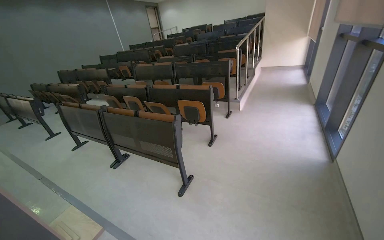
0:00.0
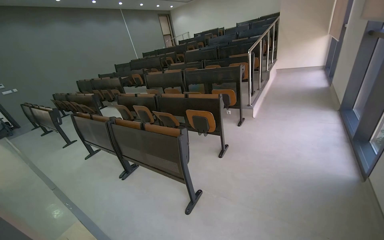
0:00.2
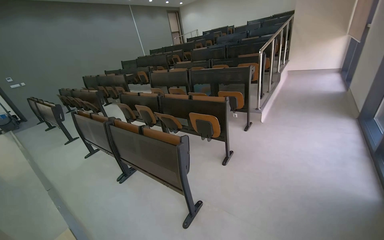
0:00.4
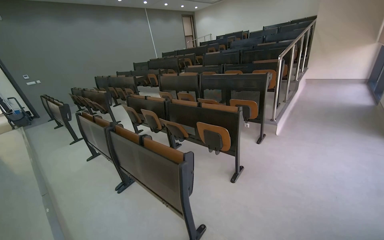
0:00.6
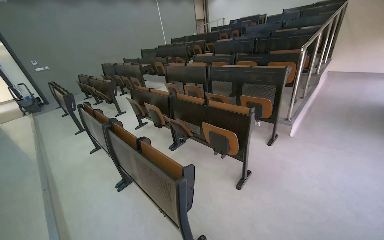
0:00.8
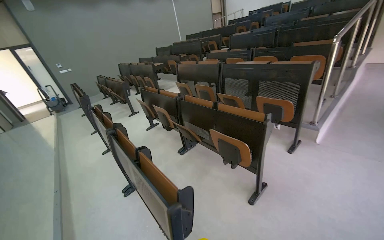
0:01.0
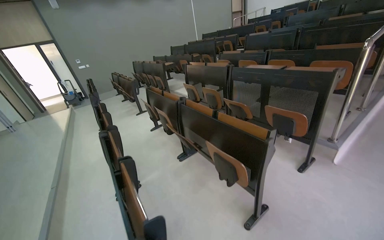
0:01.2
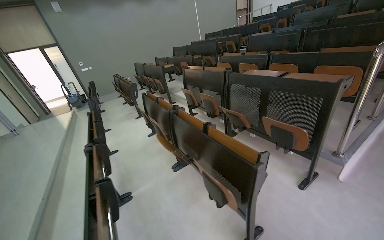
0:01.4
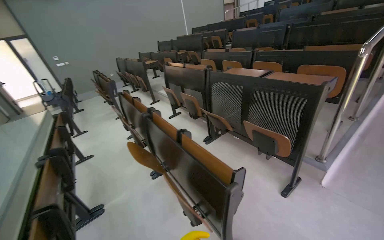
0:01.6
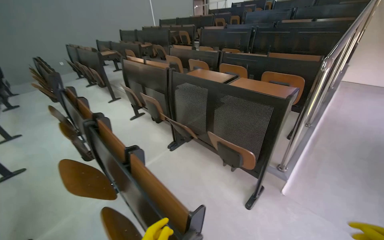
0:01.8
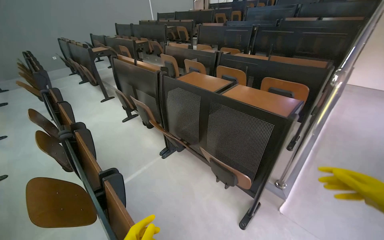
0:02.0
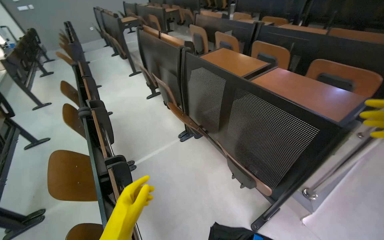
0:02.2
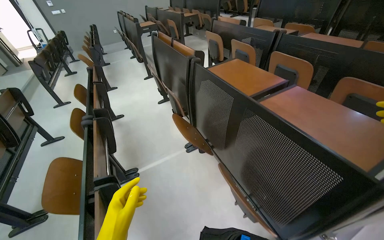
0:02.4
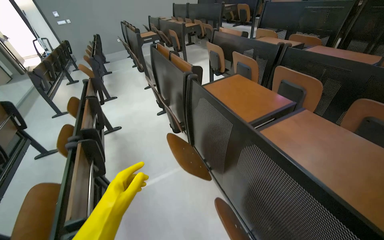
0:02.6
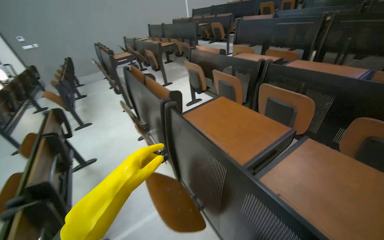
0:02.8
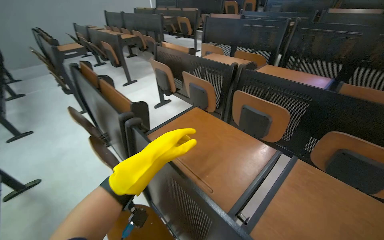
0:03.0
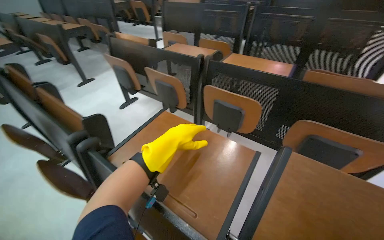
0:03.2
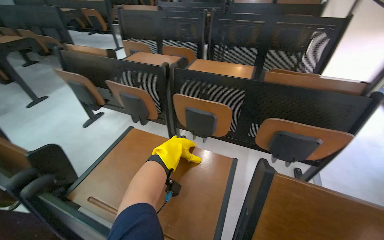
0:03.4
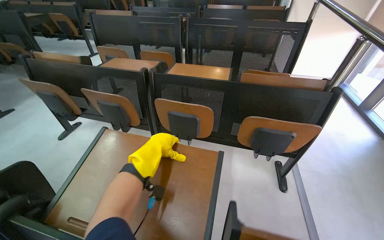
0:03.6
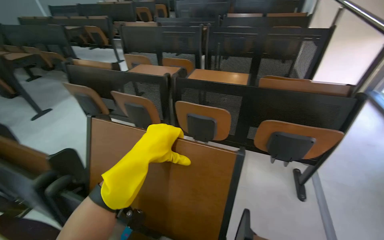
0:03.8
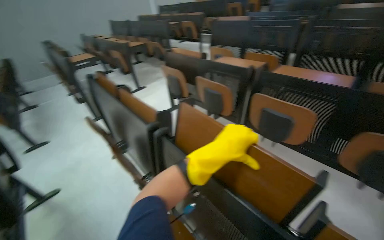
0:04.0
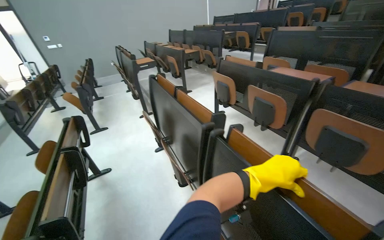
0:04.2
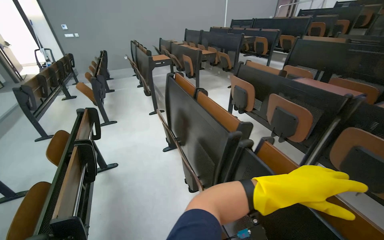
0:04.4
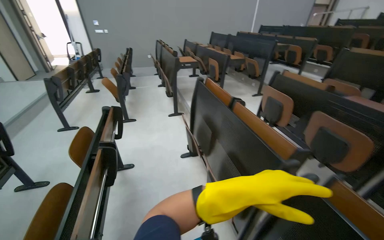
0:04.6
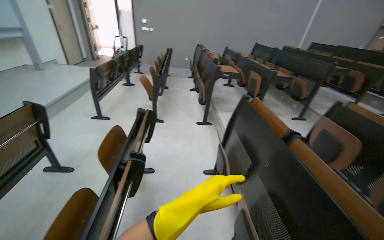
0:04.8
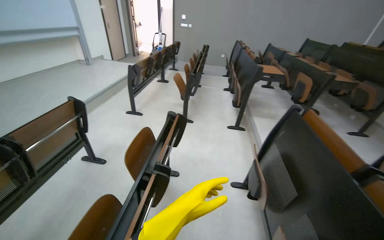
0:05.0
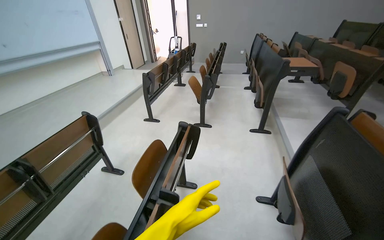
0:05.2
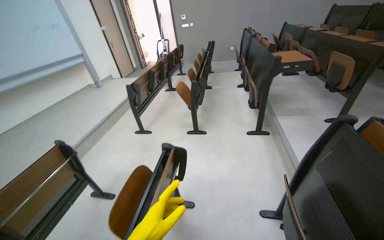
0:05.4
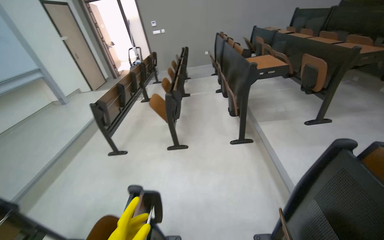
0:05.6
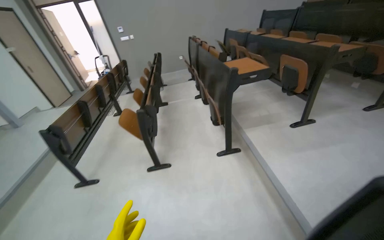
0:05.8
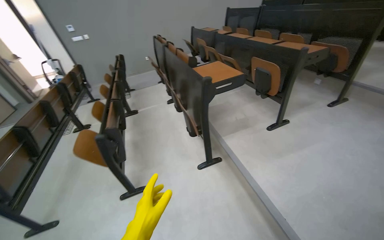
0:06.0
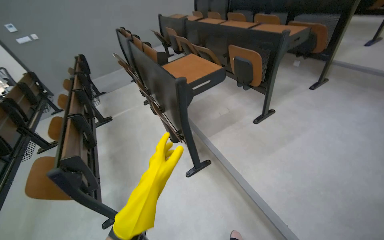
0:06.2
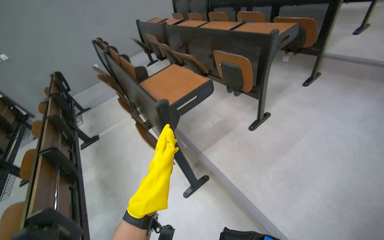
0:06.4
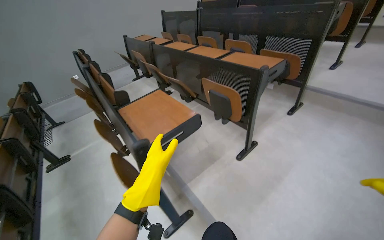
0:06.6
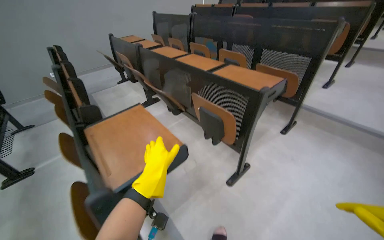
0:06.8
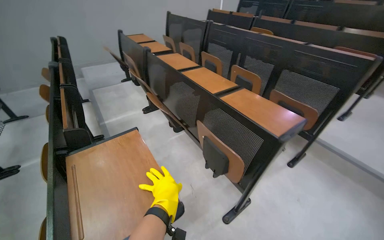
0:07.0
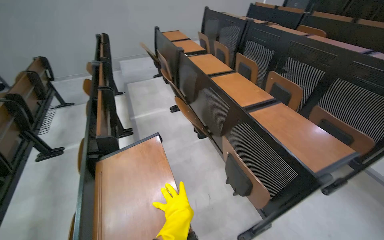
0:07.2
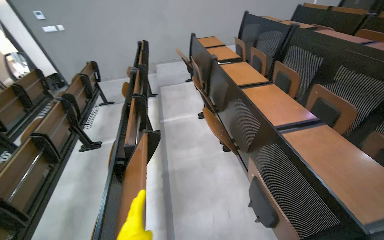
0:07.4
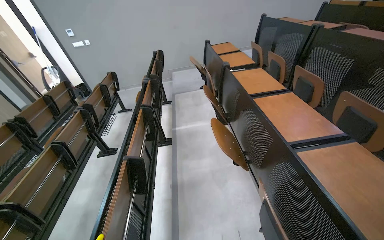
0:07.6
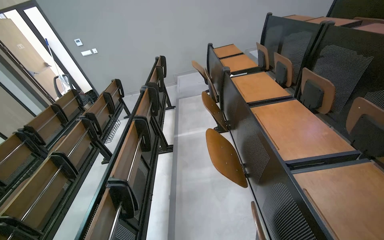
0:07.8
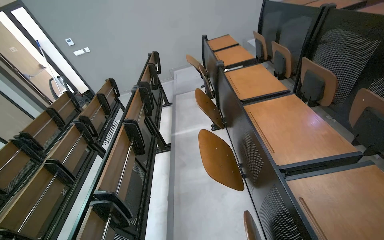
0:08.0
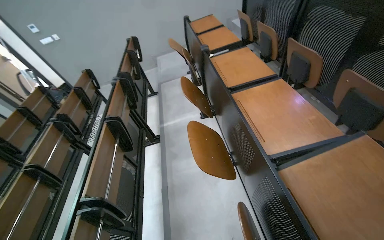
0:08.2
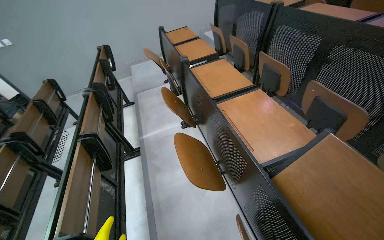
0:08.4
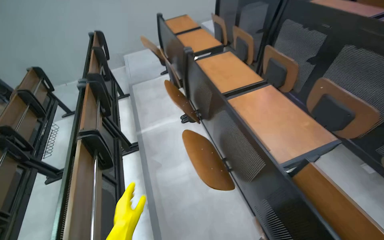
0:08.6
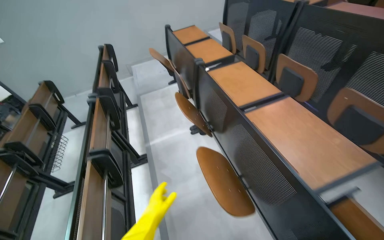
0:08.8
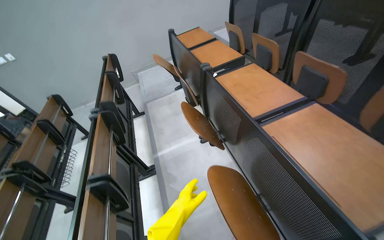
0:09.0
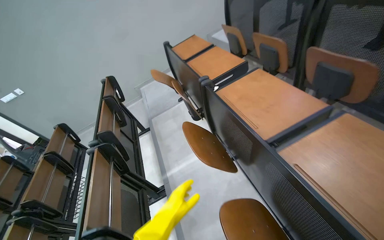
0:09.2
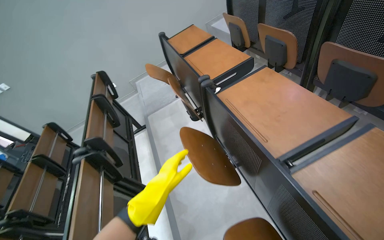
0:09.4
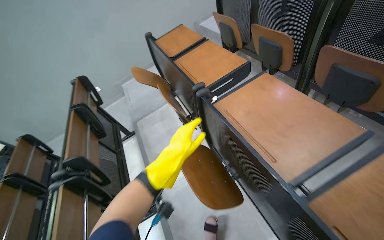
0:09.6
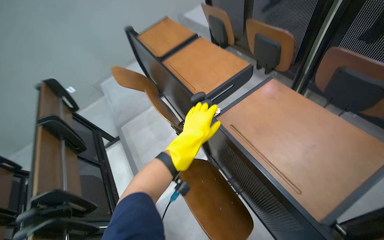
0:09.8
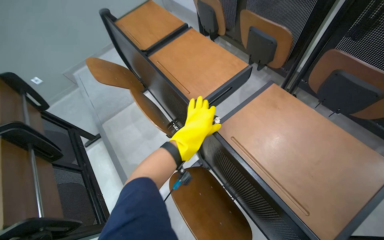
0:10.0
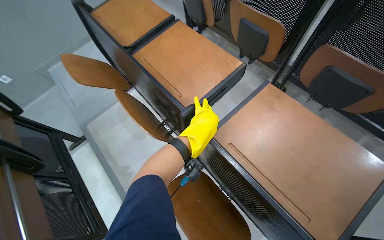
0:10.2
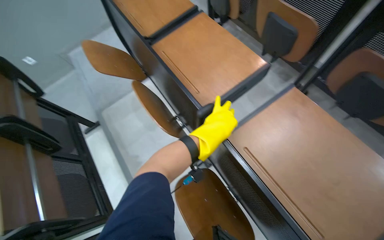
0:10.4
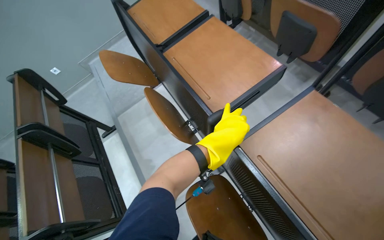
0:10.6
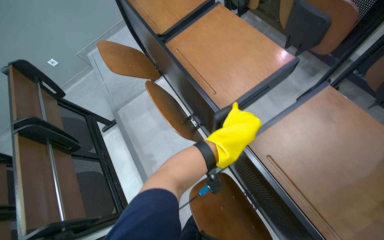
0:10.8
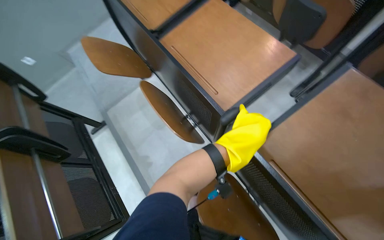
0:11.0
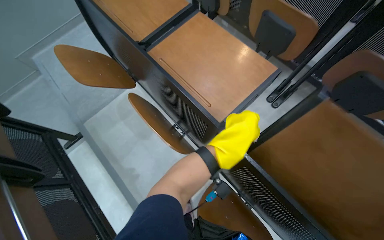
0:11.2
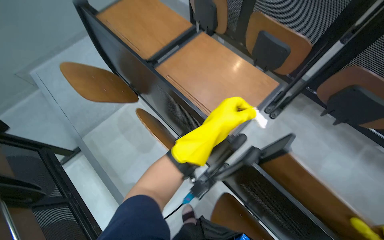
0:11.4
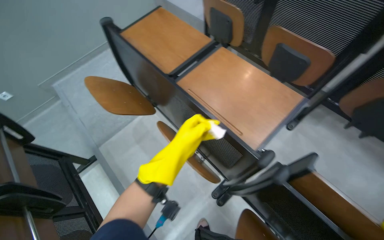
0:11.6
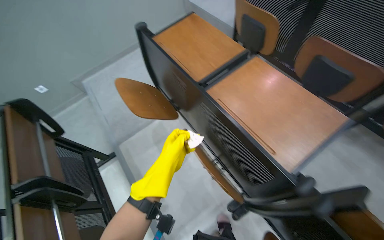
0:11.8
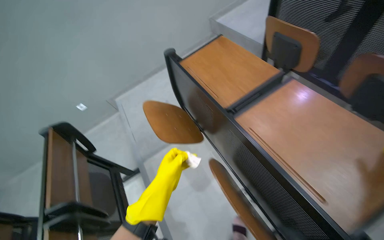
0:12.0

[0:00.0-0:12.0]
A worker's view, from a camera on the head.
Job: preparing cleaning supplies.
The whole recording: Organizing and cleaning classroom desks. The worker adjusts and wipes down desks and chairs in the classroom.
0:00.0 to 0:01.6: The camera is carried about 1.5 m. The wearer looks about 25 degrees further to the left.
0:01.6 to 0:03.0: The camera is carried about 1.5 m.
0:03.0 to 0:04.4: The wearer looks roughly 20 degrees further to the left.
0:04.4 to 0:06.0: The camera is carried approximately 1.5 m.
0:06.0 to 0:07.6: The camera is carried roughly 1.5 m.
0:07.6 to 0:09.0: The wearer moves about 60 cm.
0:09.0 to 0:10.4: The head travels about 90 cm. The wearer looks some 15 degrees further to the right. The view tips downward by roughly 15 degrees.
0:10.4 to 0:12.0: The camera travels about 40 cm.

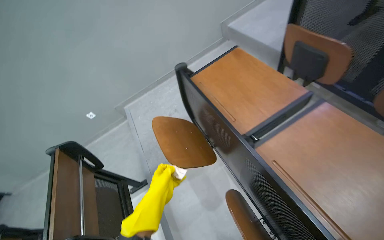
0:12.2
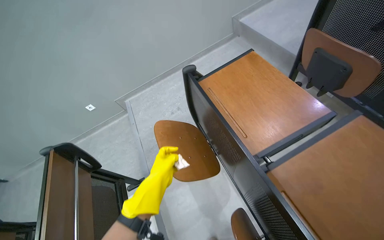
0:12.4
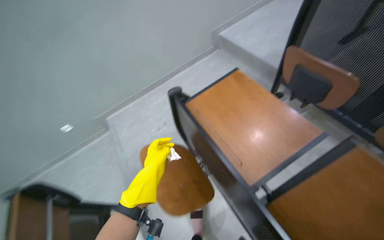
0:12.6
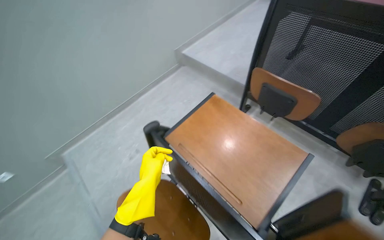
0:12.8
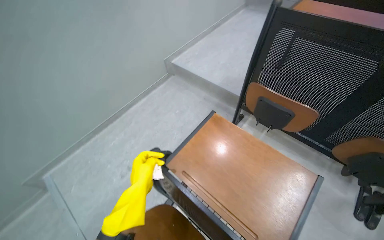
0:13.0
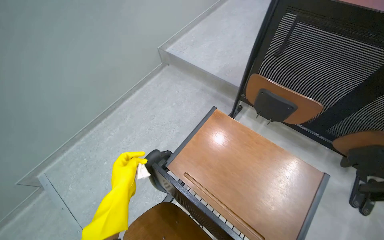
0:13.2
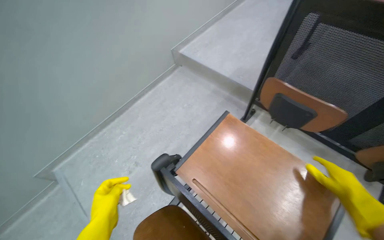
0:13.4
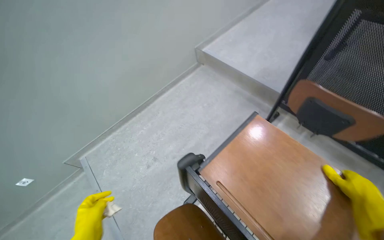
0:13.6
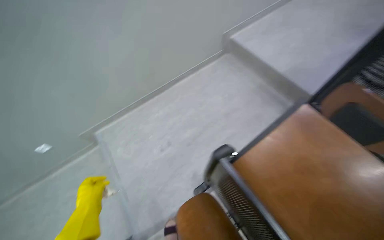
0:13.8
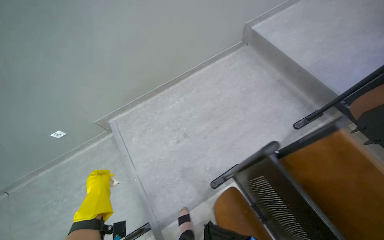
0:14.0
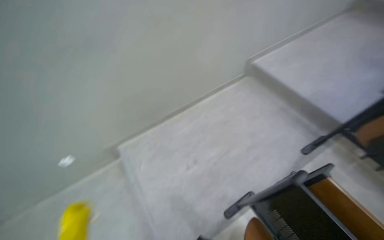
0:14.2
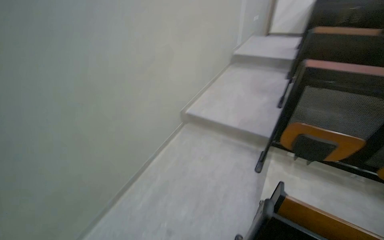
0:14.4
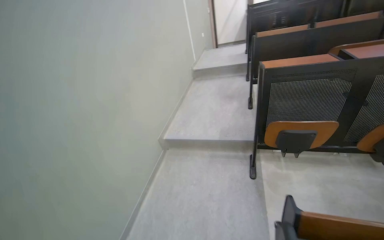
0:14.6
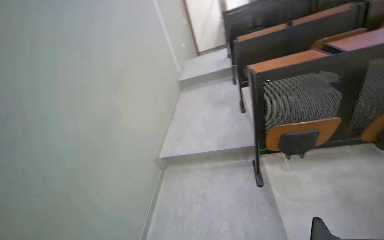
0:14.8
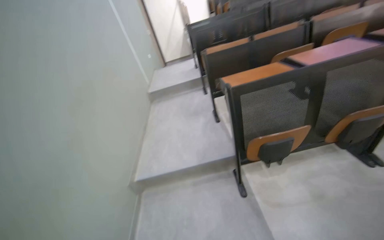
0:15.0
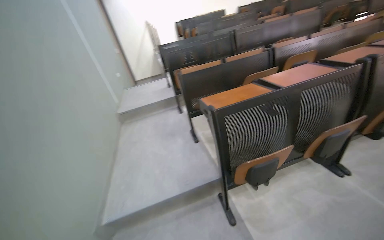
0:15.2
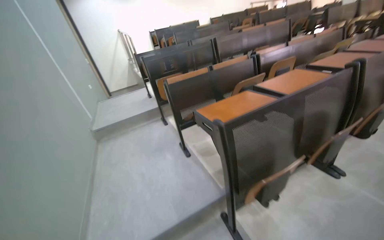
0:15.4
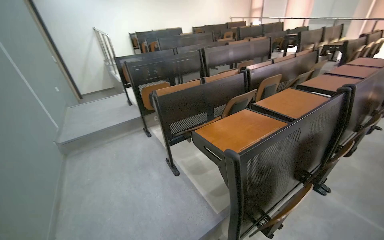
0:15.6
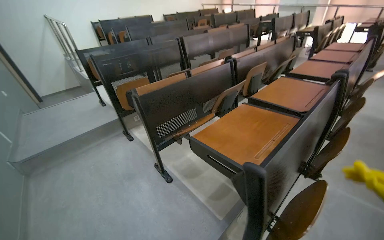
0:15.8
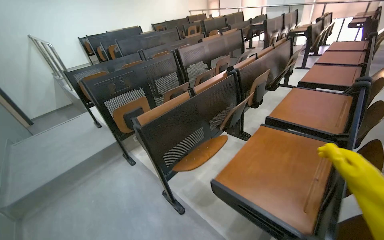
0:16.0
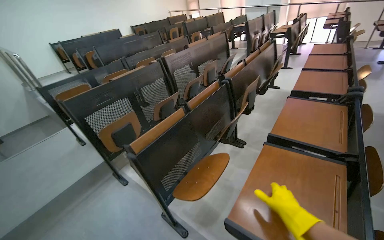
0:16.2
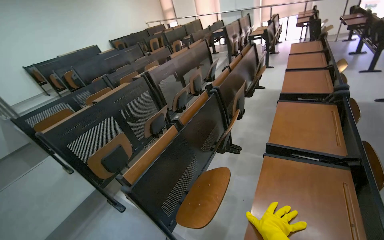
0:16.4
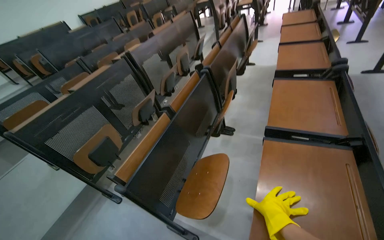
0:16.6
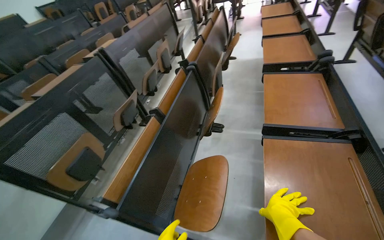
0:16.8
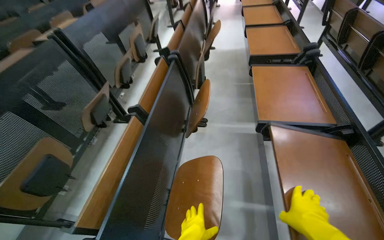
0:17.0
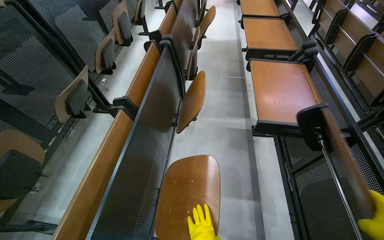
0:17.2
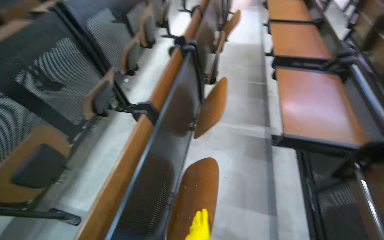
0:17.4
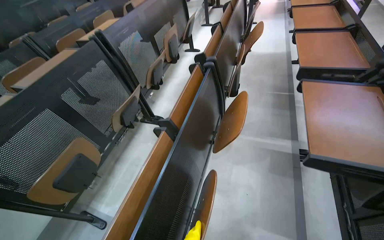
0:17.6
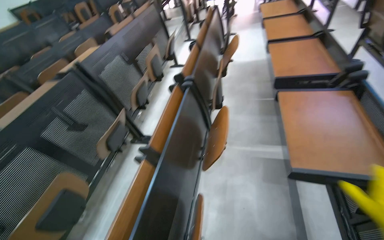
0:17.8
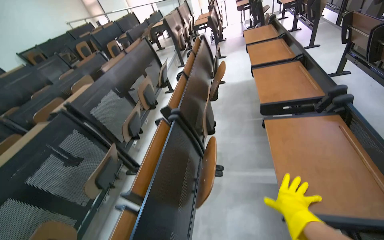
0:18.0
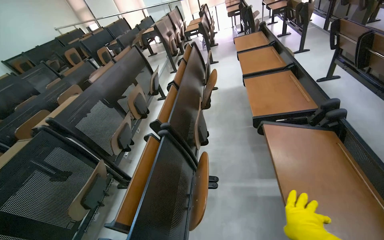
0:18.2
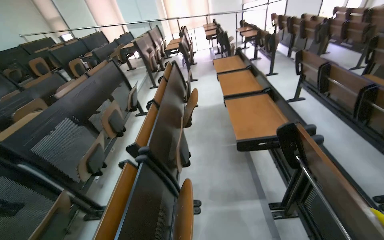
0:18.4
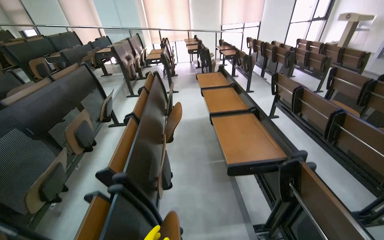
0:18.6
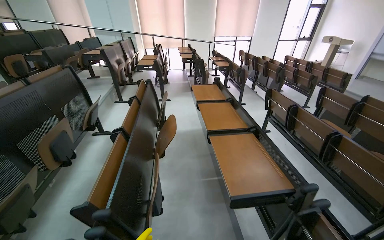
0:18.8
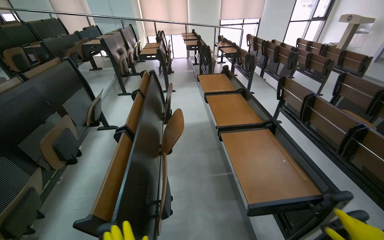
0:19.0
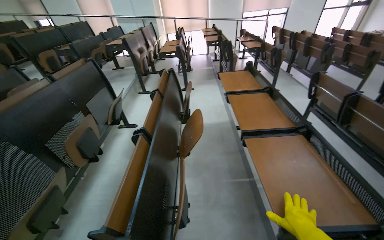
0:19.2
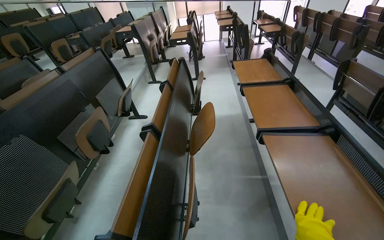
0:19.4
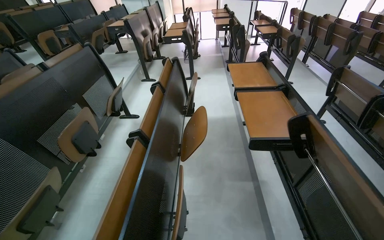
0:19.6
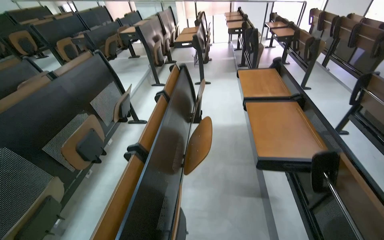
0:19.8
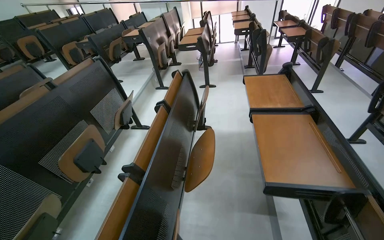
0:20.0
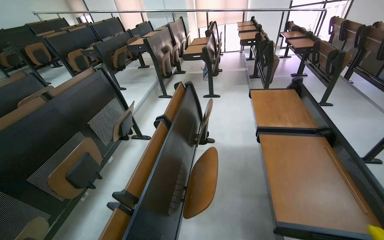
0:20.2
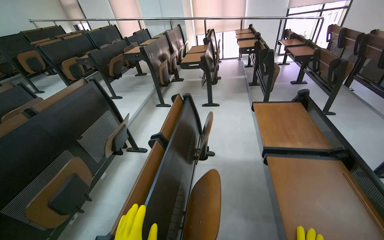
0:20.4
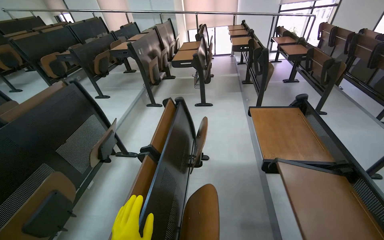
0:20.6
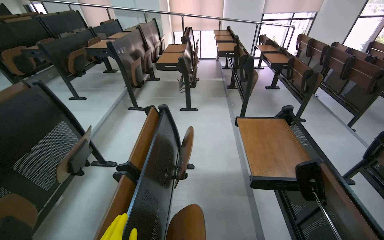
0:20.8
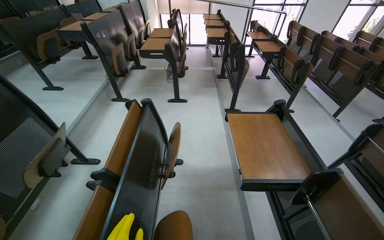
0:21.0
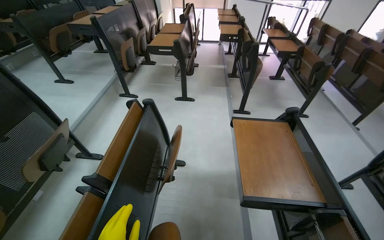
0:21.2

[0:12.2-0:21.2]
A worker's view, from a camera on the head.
Job: preparing cleaning supplies.
The whole recording: Organizing and cleaning classroom desks. The worker adjusts and wipes down desks and chairs in the classroom.
0:12.2 to 0:13.8: The head travels roughly 70 cm.
0:13.8 to 0:15.2: The camera is carried some 50 cm. The wearer's head swings approximately 70 degrees to the right. The camera pitches upward, by about 40 degrees.
0:15.2 to 0:16.6: The wearer moves approximately 1 m. The wearer's head swings approximately 50 degrees to the right.
0:16.6 to 0:18.2: The head travels approximately 60 cm.
0:18.2 to 0:19.8: The camera is carried about 80 cm.
0:19.8 to 0:21.2: The camera travels about 80 cm.
